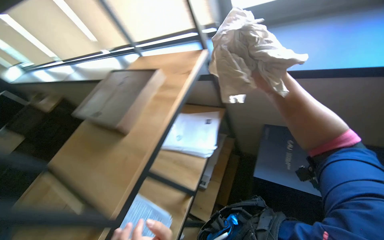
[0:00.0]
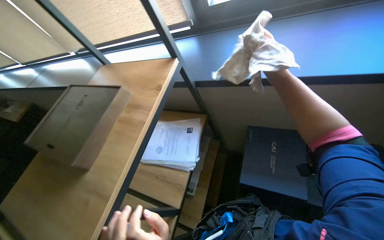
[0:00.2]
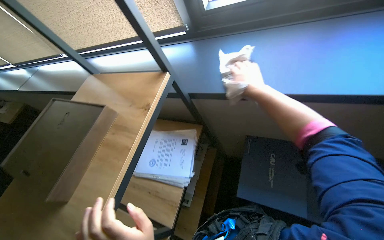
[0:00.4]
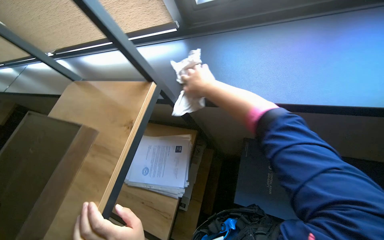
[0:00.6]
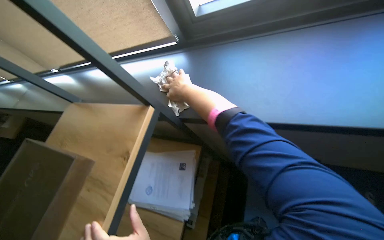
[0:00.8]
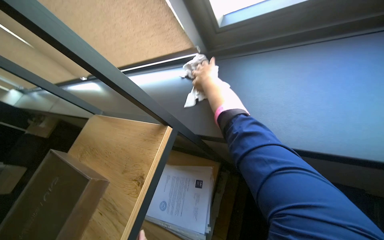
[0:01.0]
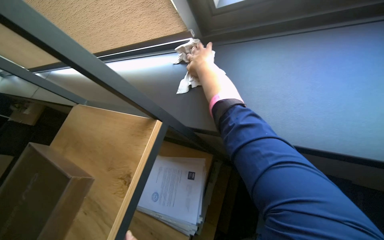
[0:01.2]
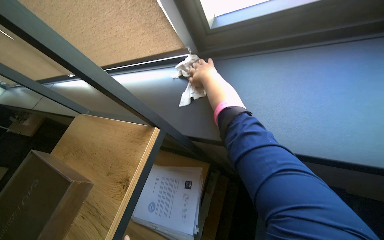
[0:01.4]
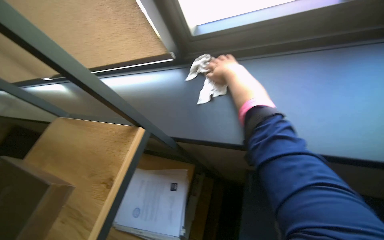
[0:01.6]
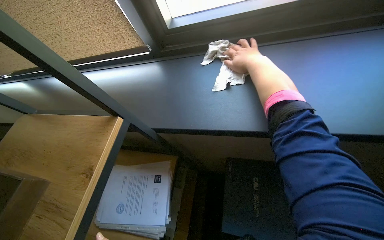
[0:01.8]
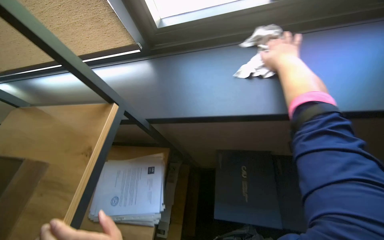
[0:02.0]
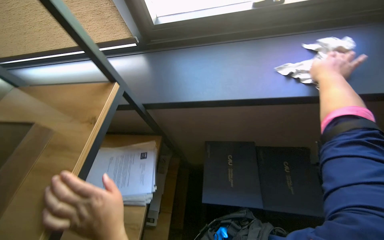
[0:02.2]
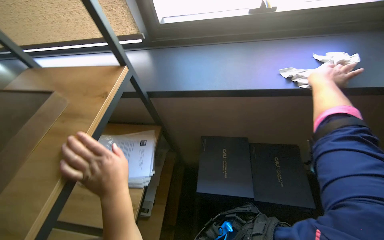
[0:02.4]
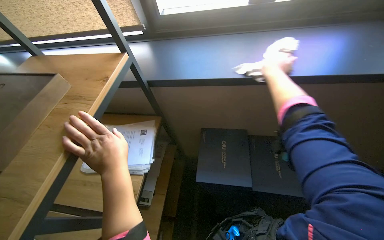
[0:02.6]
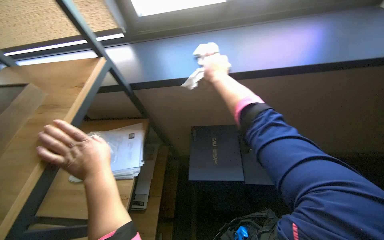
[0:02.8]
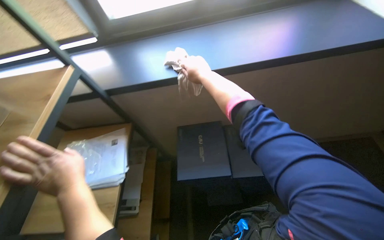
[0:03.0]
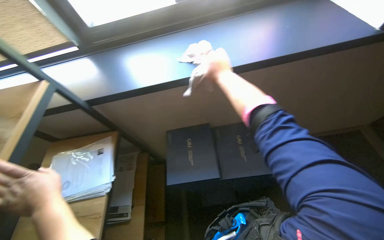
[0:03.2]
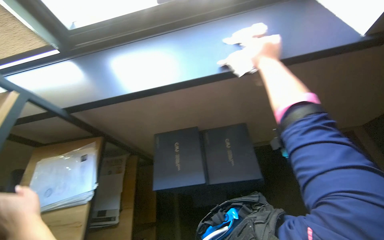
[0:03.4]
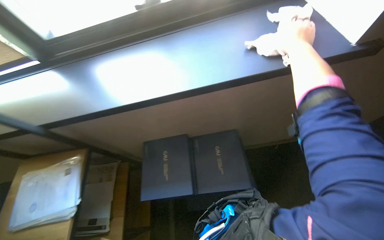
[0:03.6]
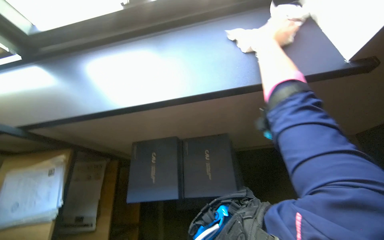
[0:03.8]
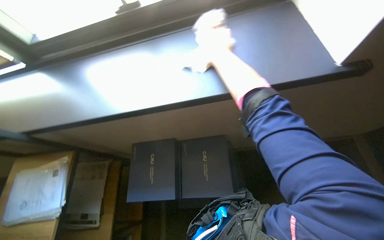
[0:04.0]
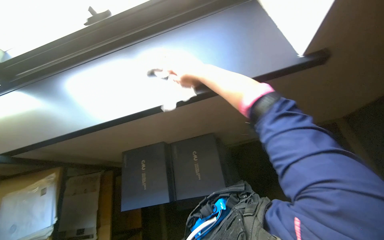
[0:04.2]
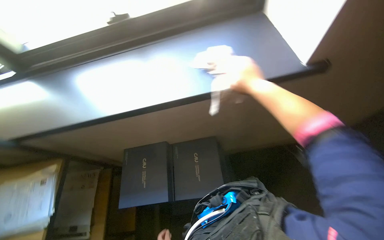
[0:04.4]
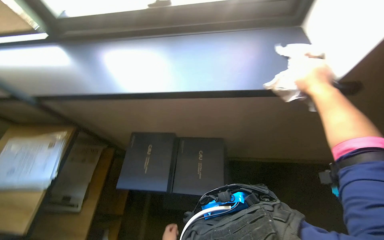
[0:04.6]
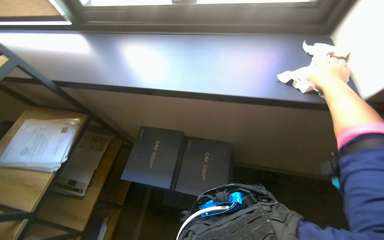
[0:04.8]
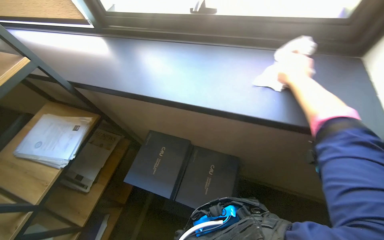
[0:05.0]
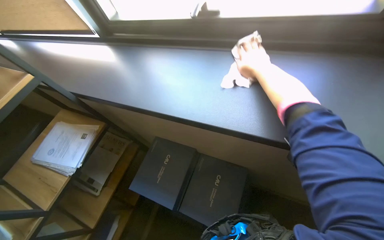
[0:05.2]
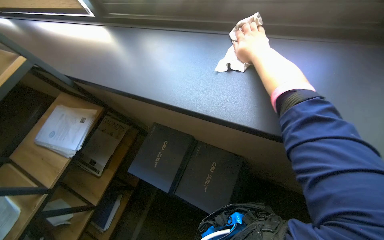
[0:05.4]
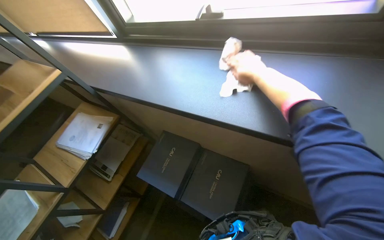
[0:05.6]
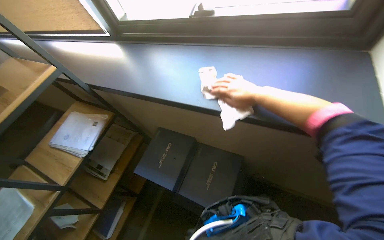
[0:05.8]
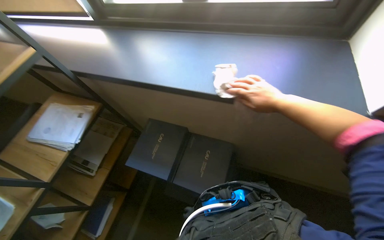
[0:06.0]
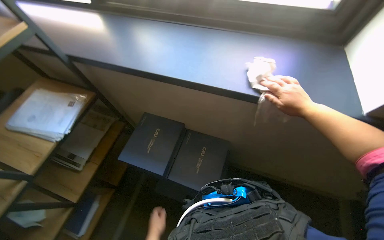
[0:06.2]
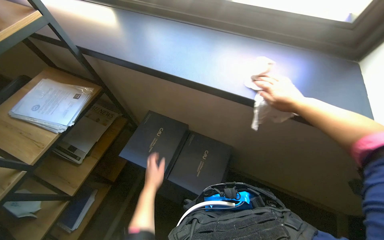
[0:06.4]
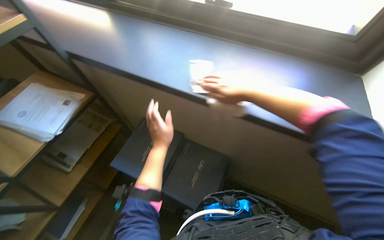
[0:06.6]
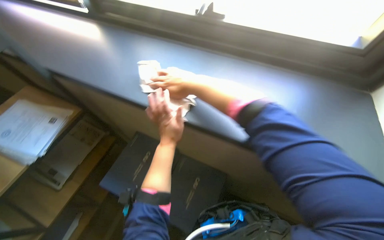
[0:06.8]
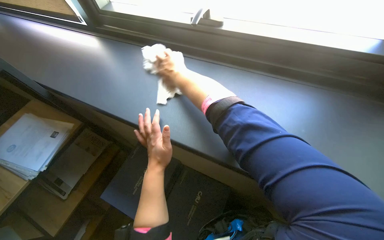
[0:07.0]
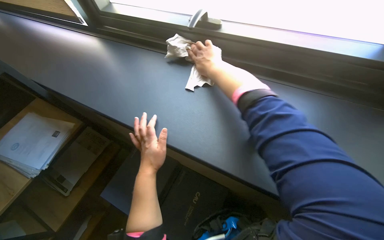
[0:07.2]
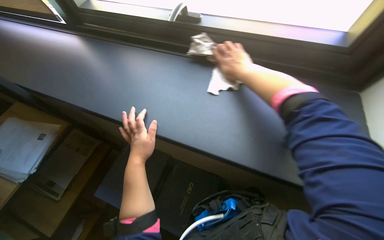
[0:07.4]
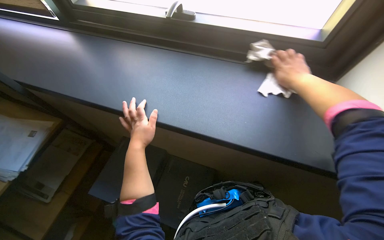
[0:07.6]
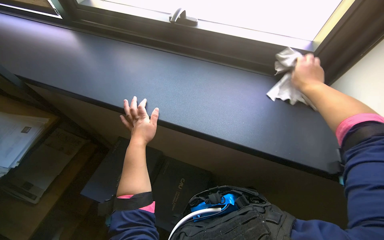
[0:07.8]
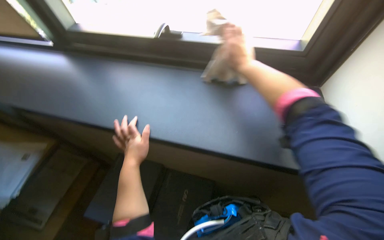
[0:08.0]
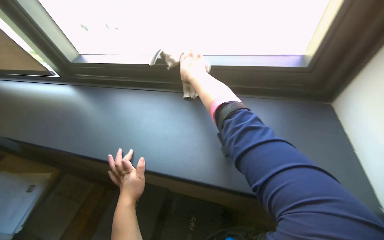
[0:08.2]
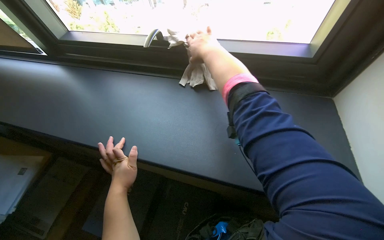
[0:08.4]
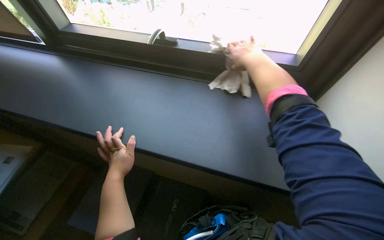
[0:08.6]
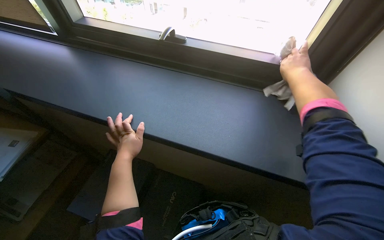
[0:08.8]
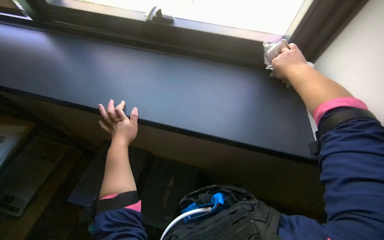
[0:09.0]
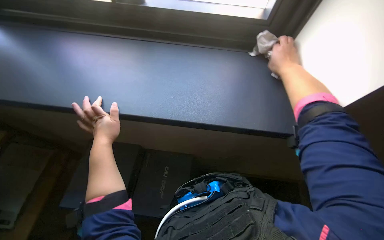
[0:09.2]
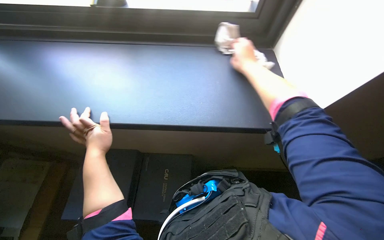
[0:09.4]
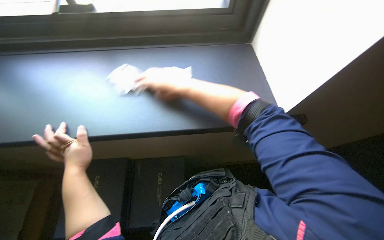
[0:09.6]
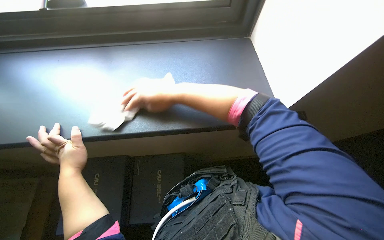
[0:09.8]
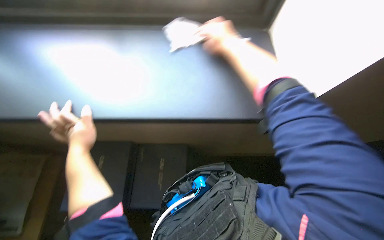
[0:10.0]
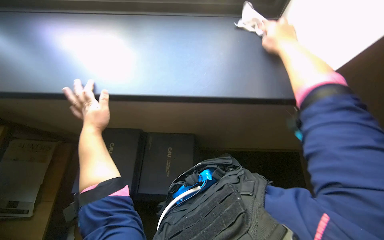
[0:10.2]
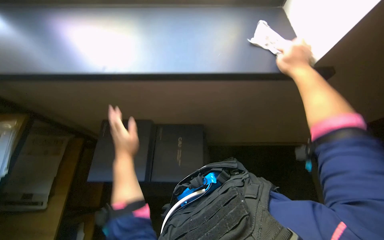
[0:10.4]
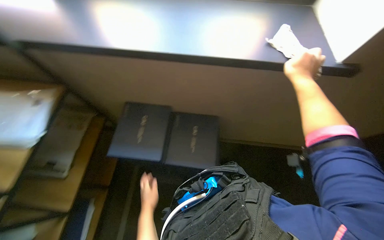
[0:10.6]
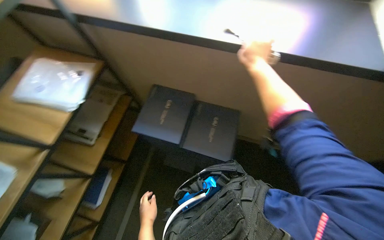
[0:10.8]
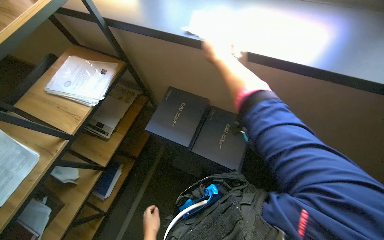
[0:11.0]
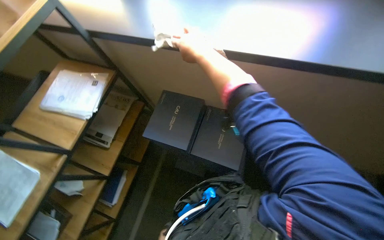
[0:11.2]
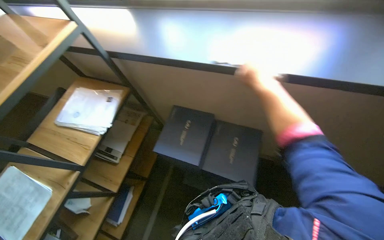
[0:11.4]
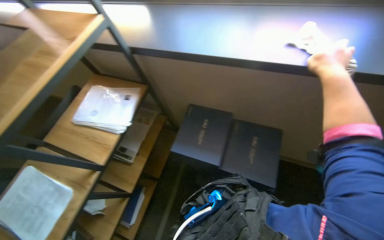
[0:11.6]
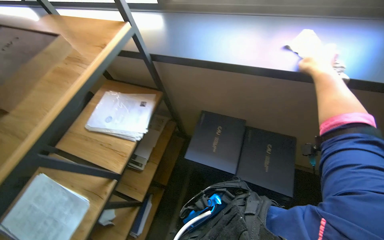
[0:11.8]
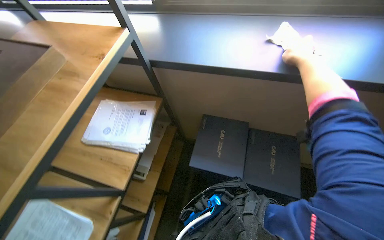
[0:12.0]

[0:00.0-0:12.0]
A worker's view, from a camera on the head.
Job: wiping surfaces.
The whole recording: Wiping office shelving unit. The worker wipes the shelves and surfaces of an office shelving unit with a cloth.
0:00.0 to 0:01.6: The right hand shifts approximately 40 cm up the picture and farther from the camera.
0:01.6 to 0:03.0: The wearer's head swings about 25 degrees to the right. The right hand goes to the right and returns, roughly 50 cm each way.
0:03.0 to 0:04.4: The camera travels about 40 cm.
0:04.4 to 0:06.0: The wearer looks approximately 25 degrees further to the left.
0:06.0 to 0:07.6: The view swings roughly 15 degrees to the right. The right hand goes roughly 10 cm up the picture, and travels to the left and back again, some 30 cm each way.
0:07.6 to 0:09.0: The right hand travels to the left and back again, approximately 25 cm each way.
0:09.0 to 0:10.4: The right hand moves about 15 cm to the left and comes back.
0:10.4 to 0:12.0: The right hand moves left and right over approximately 35 cm, changing direction 2 times.

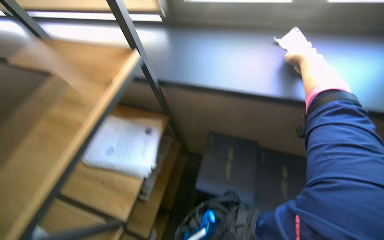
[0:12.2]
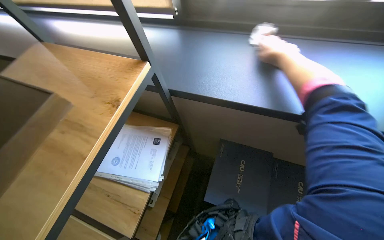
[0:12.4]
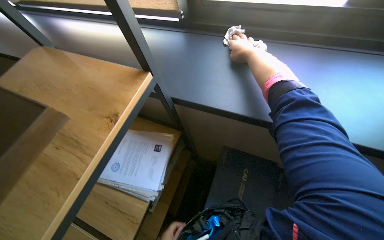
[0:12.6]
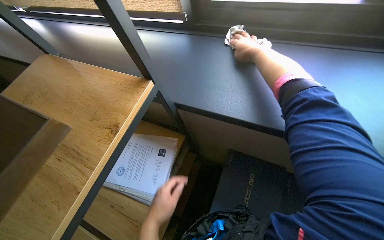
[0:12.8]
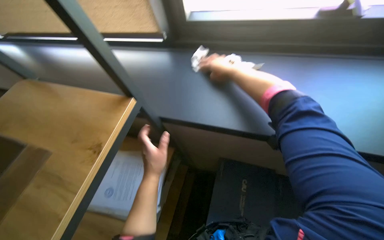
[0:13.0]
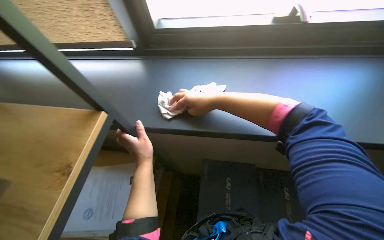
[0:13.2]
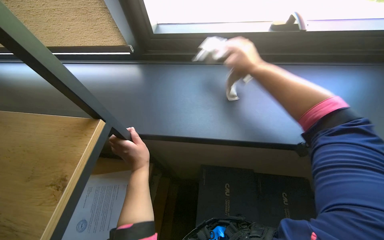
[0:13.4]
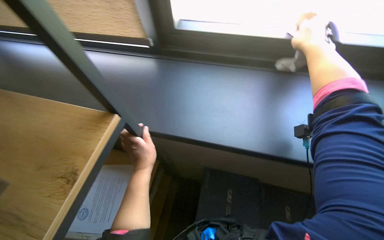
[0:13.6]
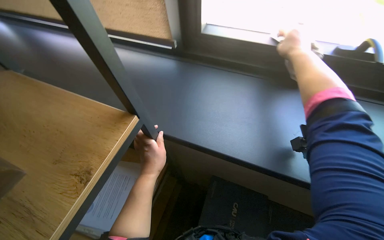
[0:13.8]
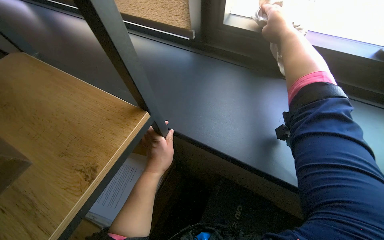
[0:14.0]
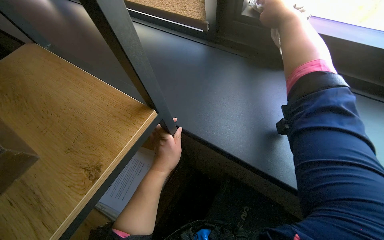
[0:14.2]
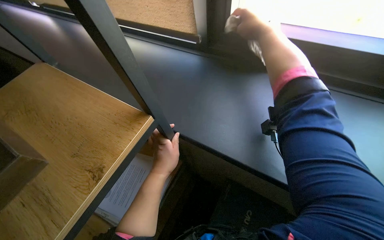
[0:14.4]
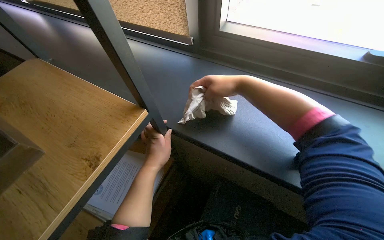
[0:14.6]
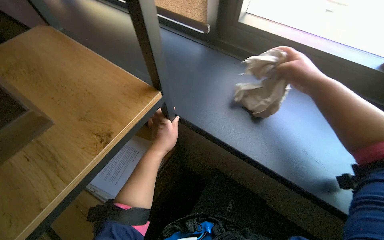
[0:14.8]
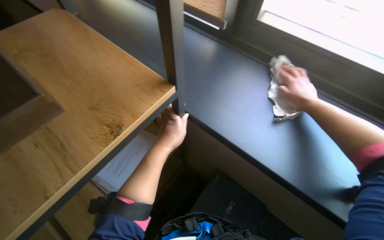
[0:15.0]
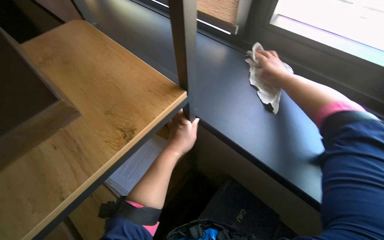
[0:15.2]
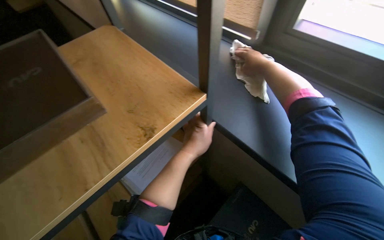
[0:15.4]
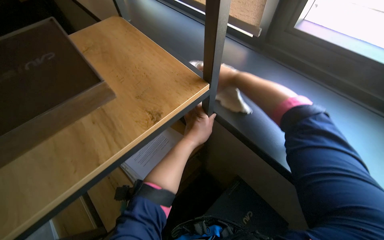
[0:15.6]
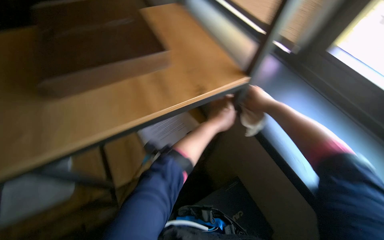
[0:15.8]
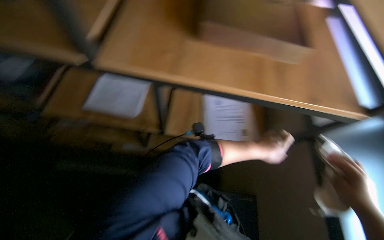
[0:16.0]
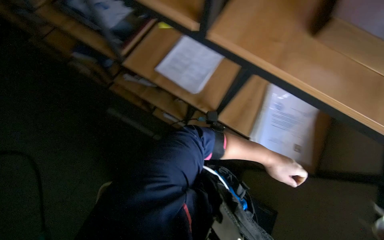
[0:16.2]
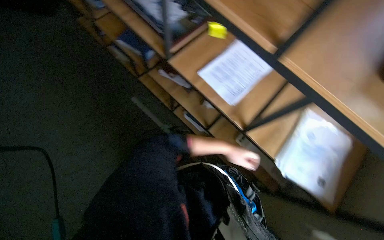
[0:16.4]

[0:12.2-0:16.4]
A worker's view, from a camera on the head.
Job: wiping surfaces.
The whole recording: Wiping office shelving unit. The worker wipes the shelves and surfaces of an office shelving unit with a cloth.
0:13.6 to 0:15.0: Everything in view rotates some 25 degrees clockwise.
0:15.0 to 0:16.4: The wearer's head swings some 60 degrees to the left.

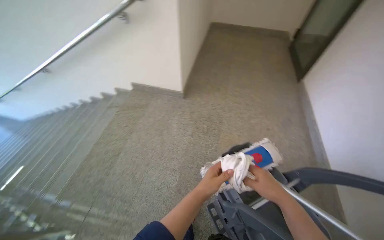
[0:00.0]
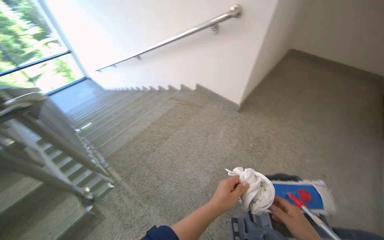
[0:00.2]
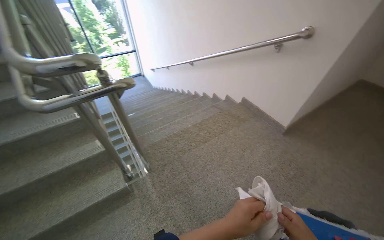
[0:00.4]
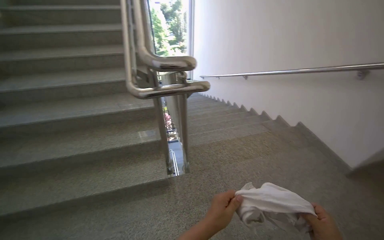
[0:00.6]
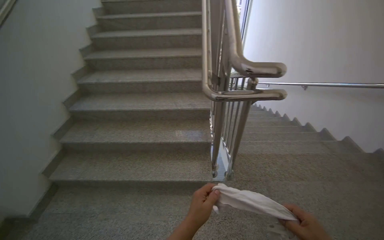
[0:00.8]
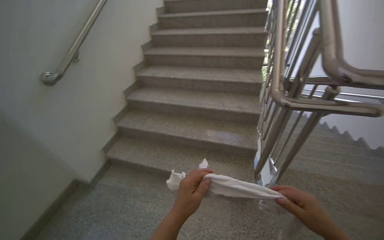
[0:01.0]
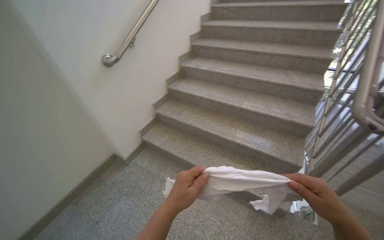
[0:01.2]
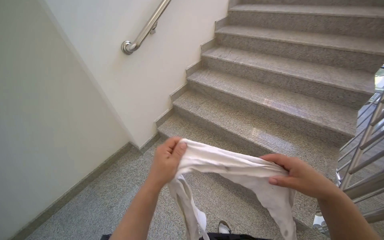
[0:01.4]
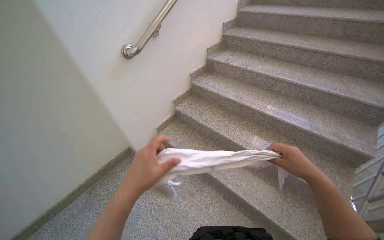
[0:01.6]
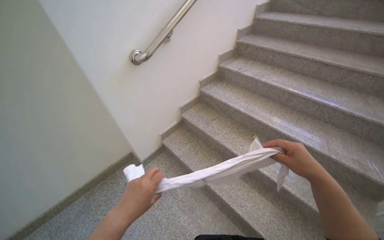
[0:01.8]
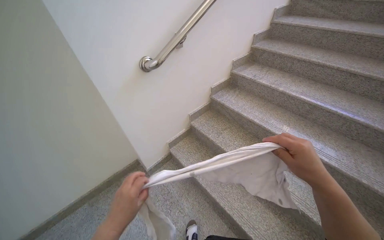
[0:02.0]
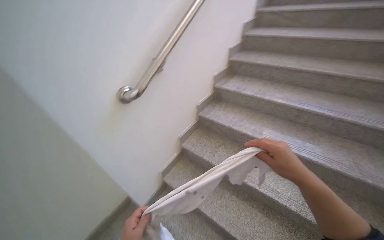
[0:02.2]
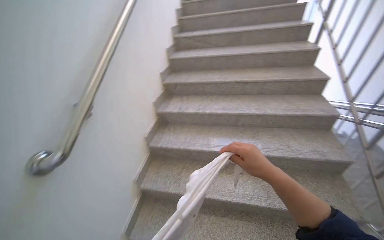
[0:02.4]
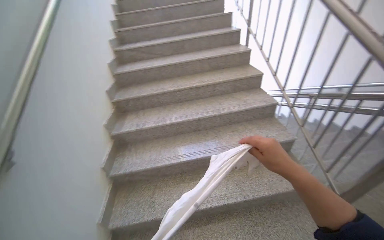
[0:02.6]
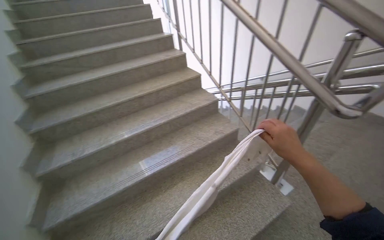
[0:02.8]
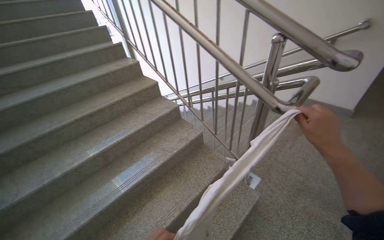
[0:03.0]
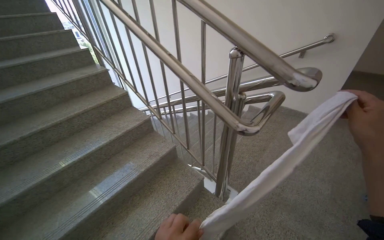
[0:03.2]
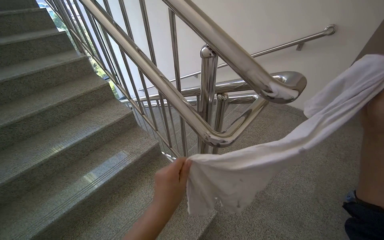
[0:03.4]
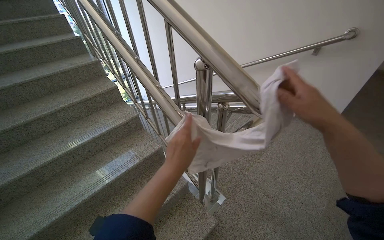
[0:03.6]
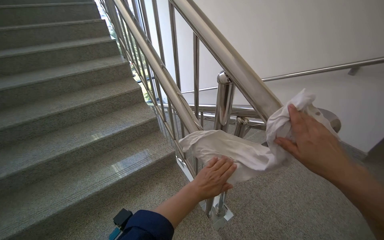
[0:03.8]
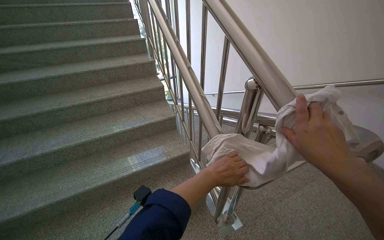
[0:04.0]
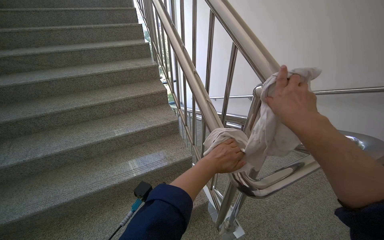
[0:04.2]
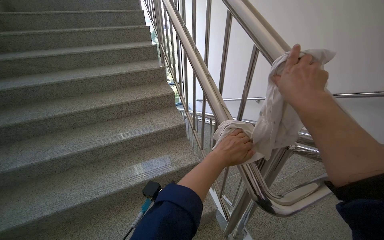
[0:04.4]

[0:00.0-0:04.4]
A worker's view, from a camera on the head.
Job: wiping surfaces.
The whole recording: Wiping staircase handrails. The worker wipes the metal handrails of the staircase with a cloth.
0:00.0 to 0:01.4: The head travels about 90 cm. The head rotates about 115 degrees to the left.
0:01.4 to 0:03.0: The camera is carried approximately 50 cm. The head turns to the right by some 85 degrees. The view tips upward by roughly 15 degrees.
0:03.0 to 0:04.4: The head turns to the left by some 20 degrees.
